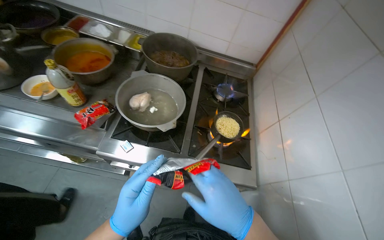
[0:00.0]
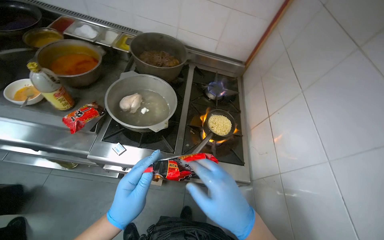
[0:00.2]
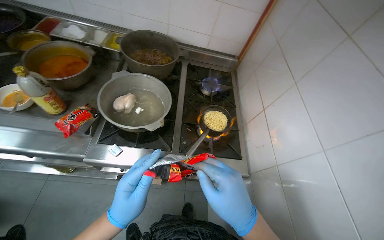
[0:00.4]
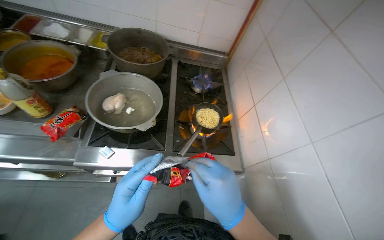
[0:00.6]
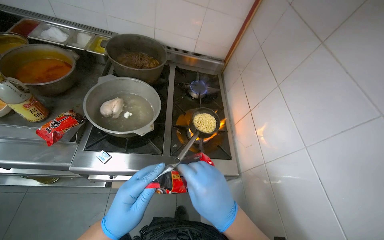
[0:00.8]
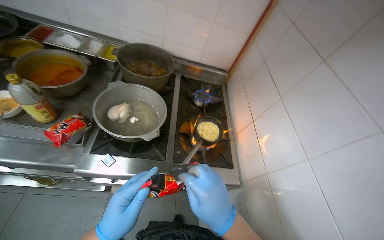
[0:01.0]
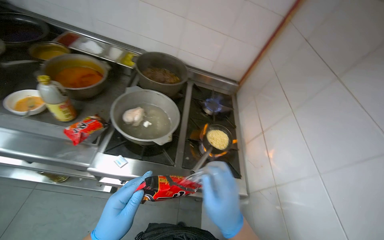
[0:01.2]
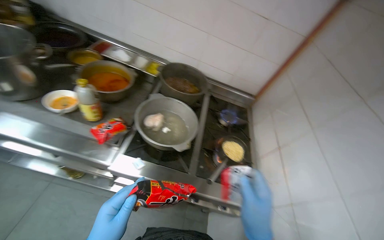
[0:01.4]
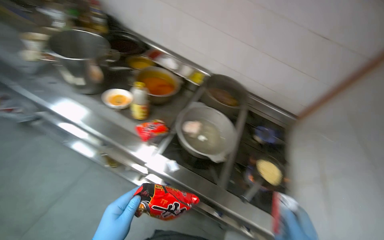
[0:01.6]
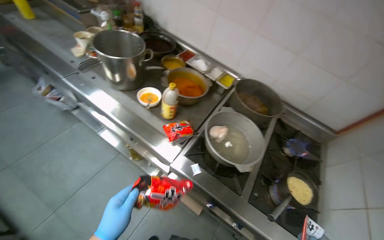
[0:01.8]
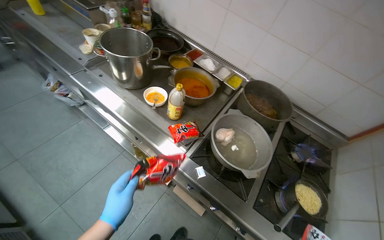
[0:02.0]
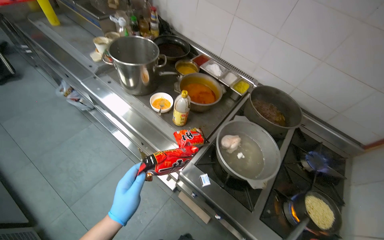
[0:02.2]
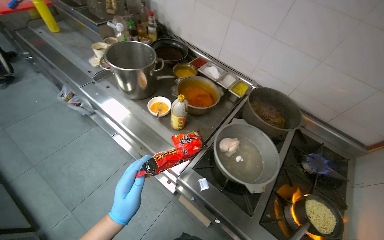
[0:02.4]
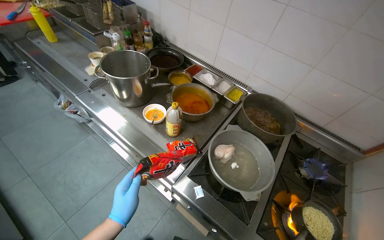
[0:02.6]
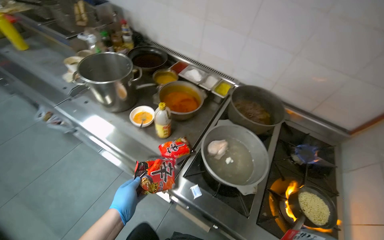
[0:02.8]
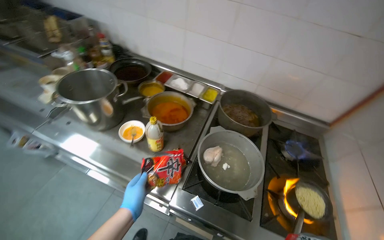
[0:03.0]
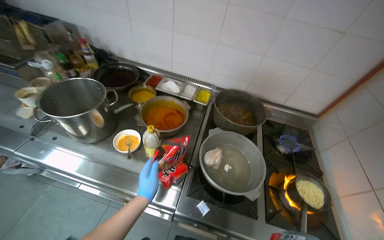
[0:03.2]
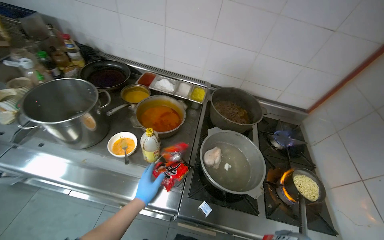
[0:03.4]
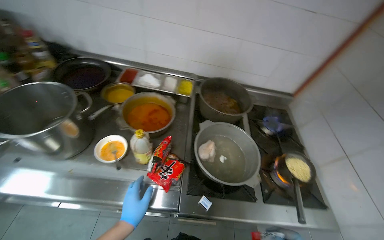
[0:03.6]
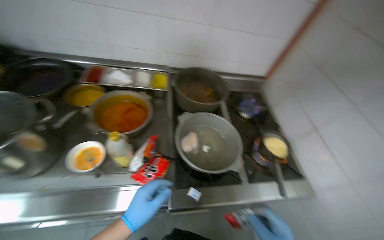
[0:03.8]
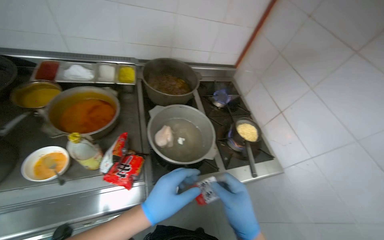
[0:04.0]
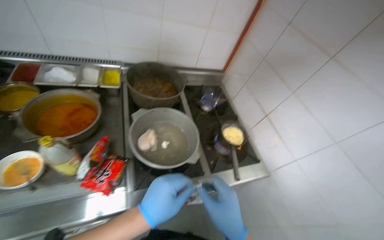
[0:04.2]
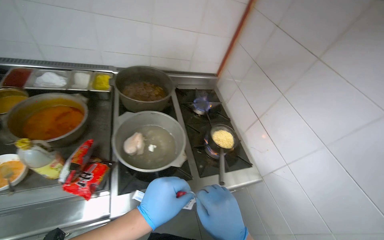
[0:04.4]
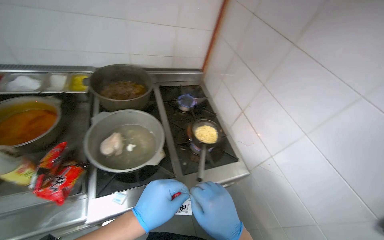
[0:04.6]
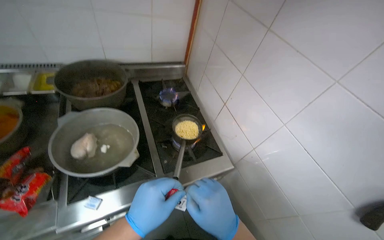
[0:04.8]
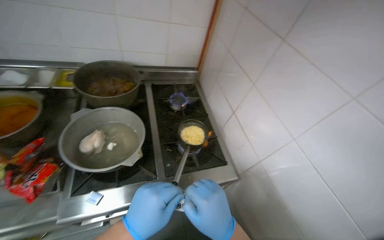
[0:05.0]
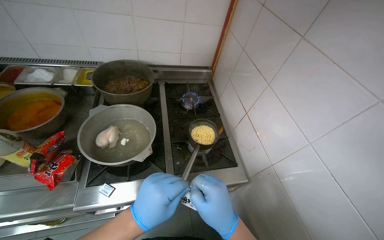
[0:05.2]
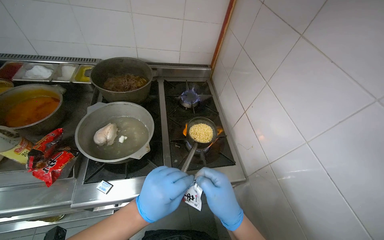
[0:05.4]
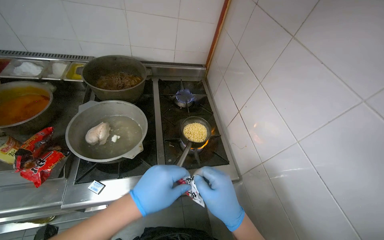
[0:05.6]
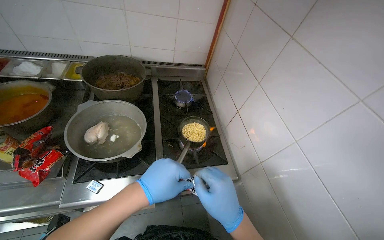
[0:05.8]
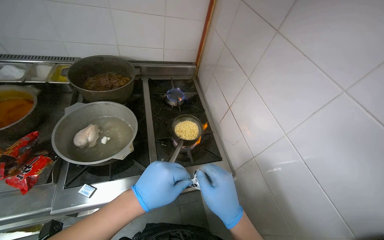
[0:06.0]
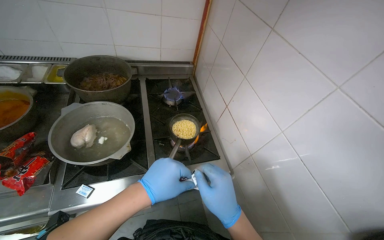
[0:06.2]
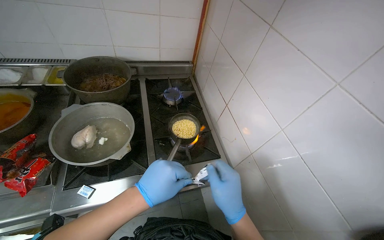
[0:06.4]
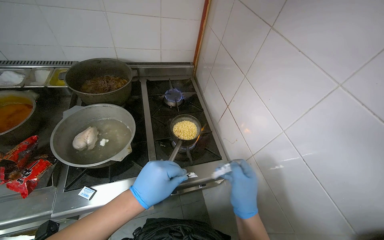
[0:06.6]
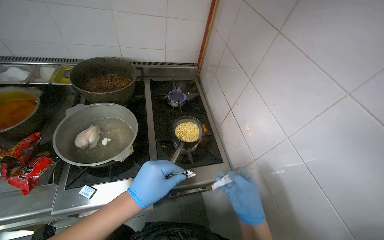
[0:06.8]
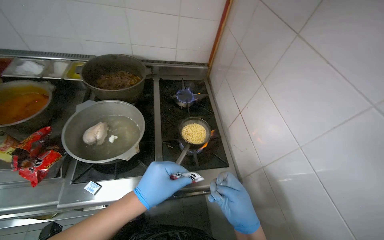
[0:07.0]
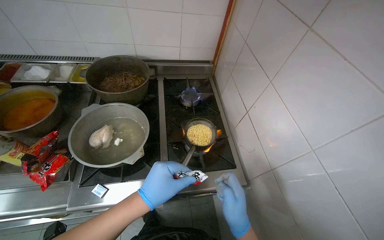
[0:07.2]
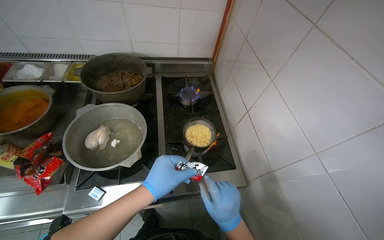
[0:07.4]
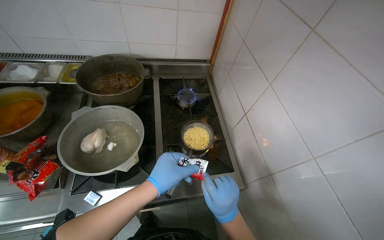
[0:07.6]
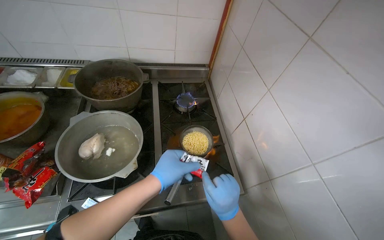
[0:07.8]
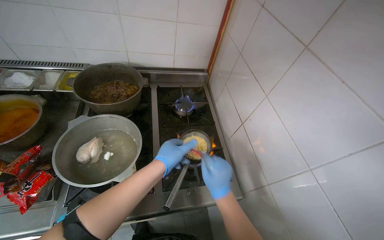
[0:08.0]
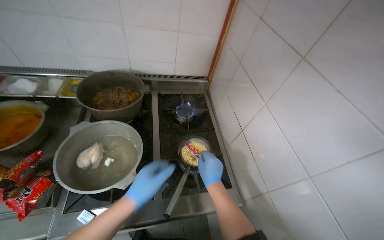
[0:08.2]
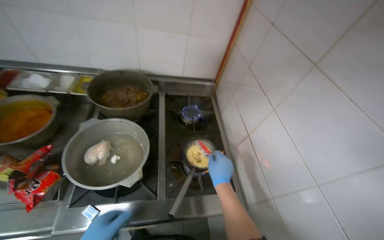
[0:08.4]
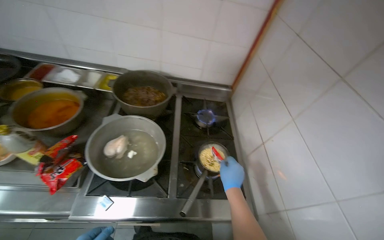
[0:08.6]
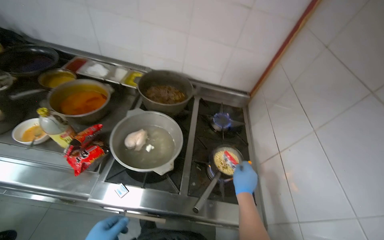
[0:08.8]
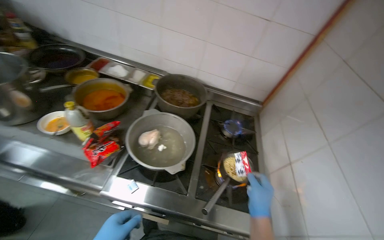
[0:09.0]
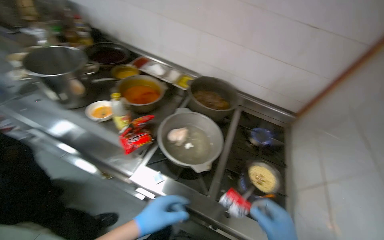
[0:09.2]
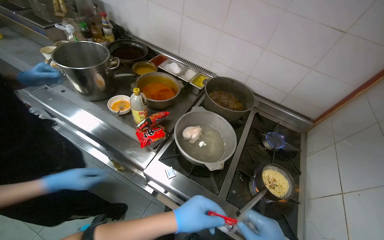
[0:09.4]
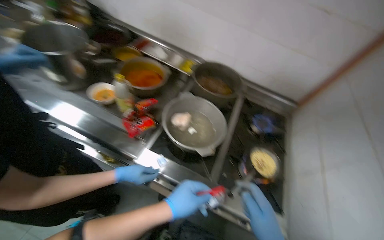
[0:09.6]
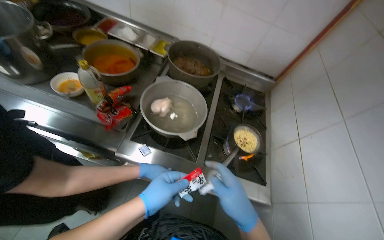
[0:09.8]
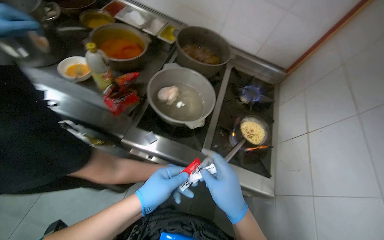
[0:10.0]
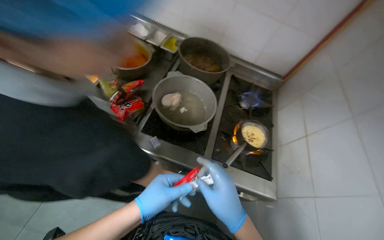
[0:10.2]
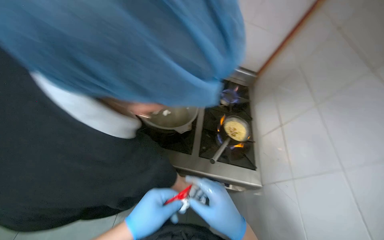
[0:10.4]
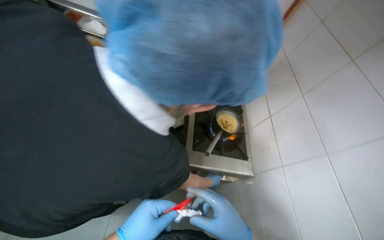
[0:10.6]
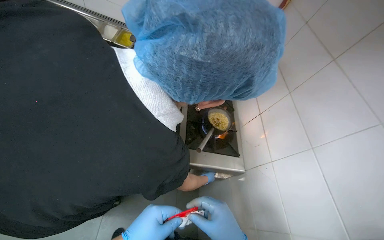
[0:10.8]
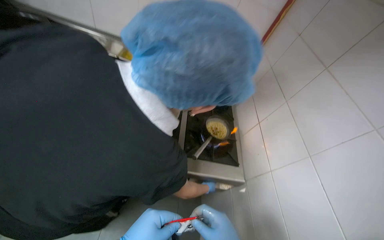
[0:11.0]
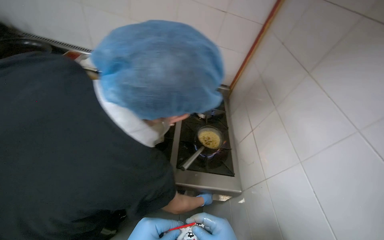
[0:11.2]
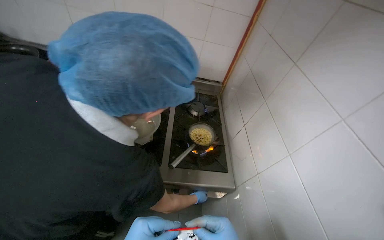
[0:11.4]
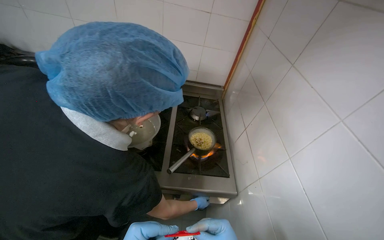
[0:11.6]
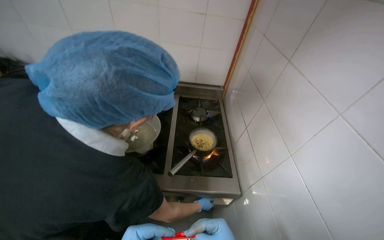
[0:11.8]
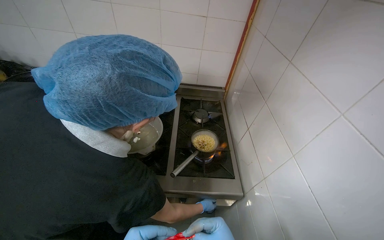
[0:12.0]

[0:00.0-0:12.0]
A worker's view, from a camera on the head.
Job: cooking food.
The whole recording: Cooking instant noodles. The worker opens instant noodle packages, places noodles in a pot on the stove, lights the burner, and adds seasoning.
0:03.0 to 0:04.4: The head rotates about 40 degrees to the right. The left hand travels to the right by roughly 20 cm.
0:06.0 to 0:07.6: The right hand moves farther from the camera, roughly 15 cm.

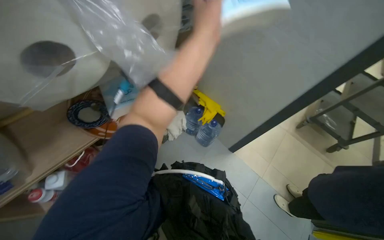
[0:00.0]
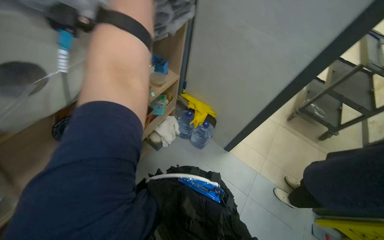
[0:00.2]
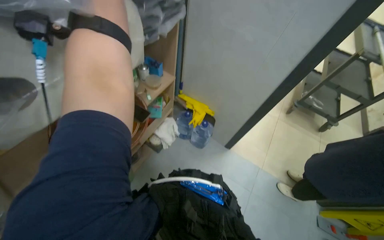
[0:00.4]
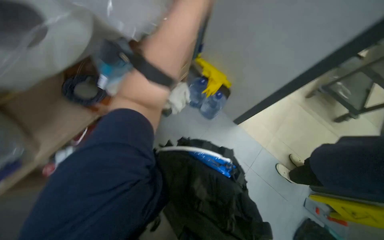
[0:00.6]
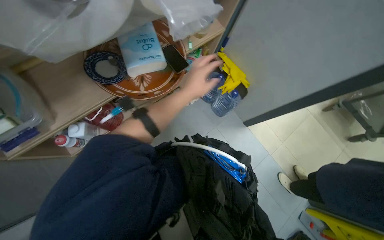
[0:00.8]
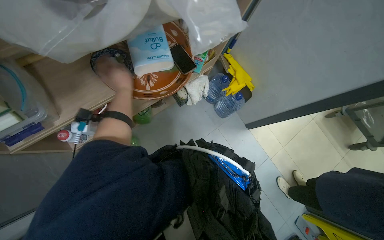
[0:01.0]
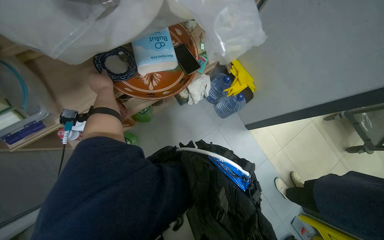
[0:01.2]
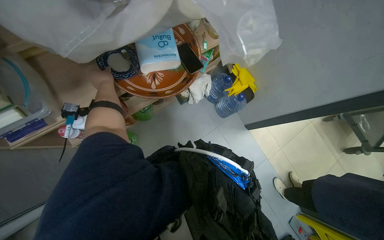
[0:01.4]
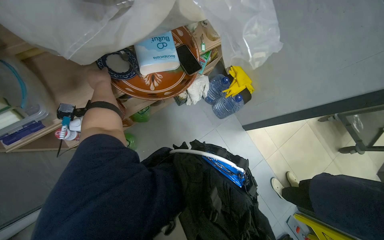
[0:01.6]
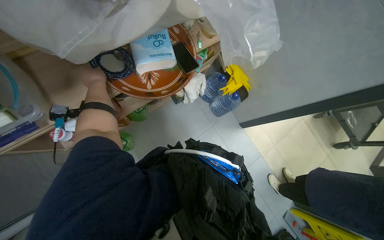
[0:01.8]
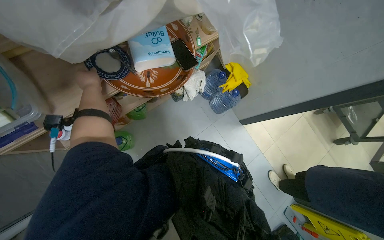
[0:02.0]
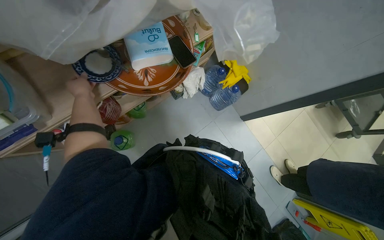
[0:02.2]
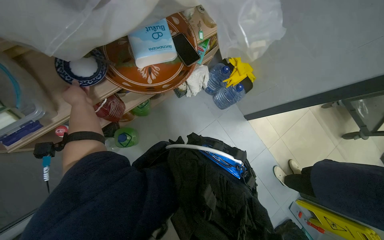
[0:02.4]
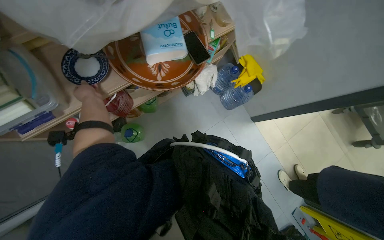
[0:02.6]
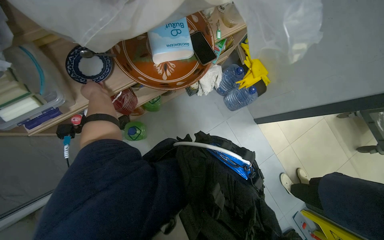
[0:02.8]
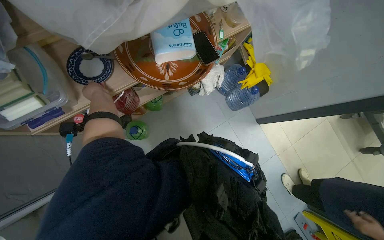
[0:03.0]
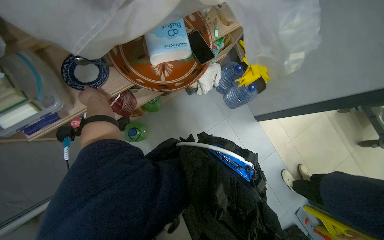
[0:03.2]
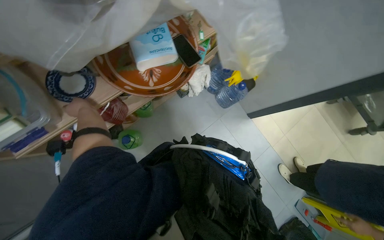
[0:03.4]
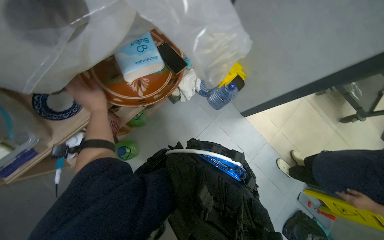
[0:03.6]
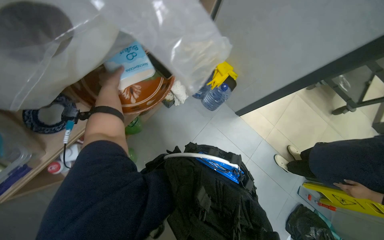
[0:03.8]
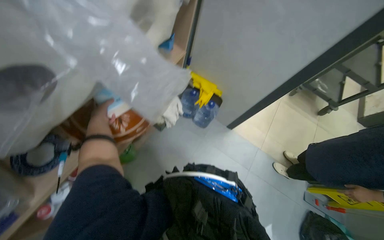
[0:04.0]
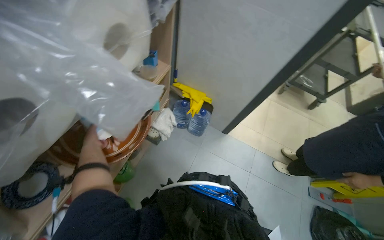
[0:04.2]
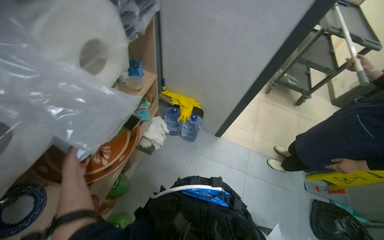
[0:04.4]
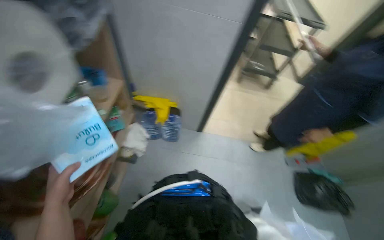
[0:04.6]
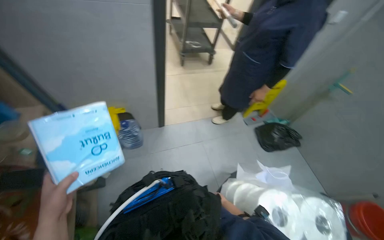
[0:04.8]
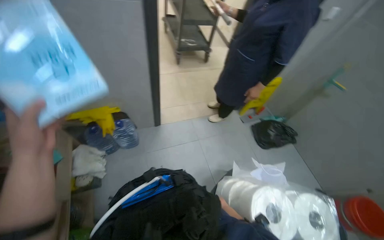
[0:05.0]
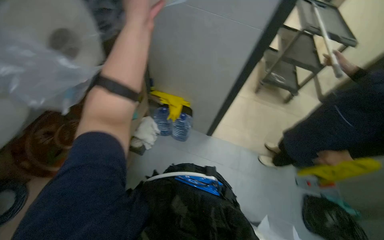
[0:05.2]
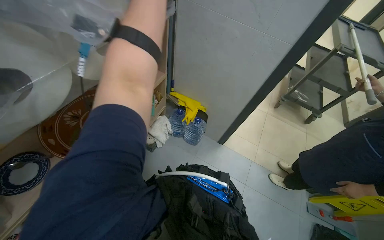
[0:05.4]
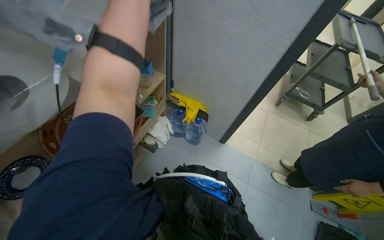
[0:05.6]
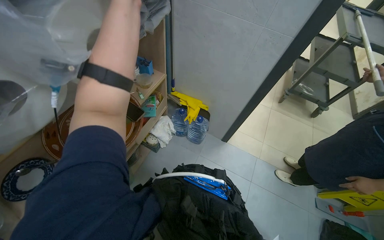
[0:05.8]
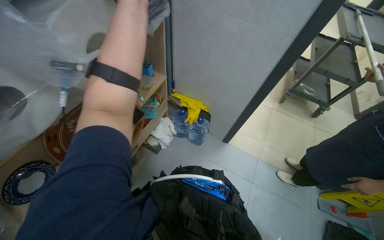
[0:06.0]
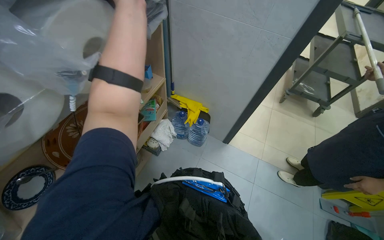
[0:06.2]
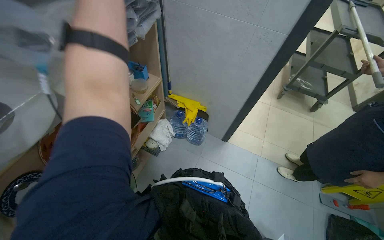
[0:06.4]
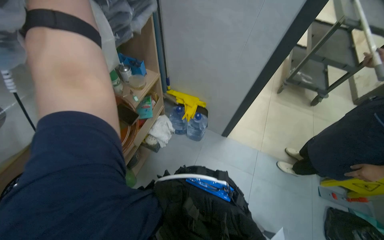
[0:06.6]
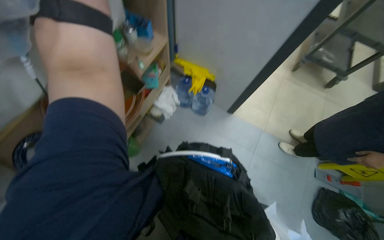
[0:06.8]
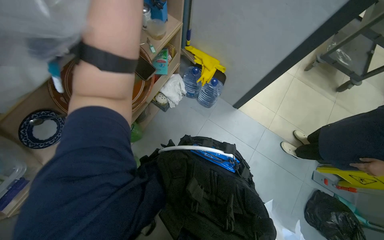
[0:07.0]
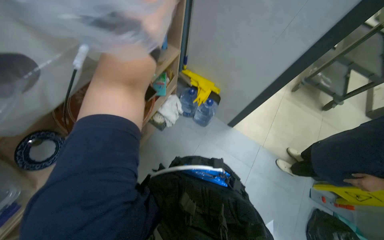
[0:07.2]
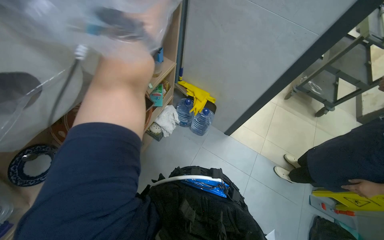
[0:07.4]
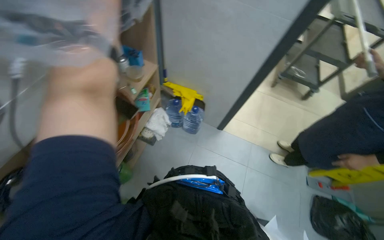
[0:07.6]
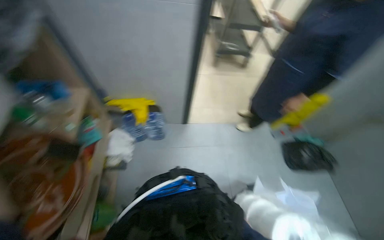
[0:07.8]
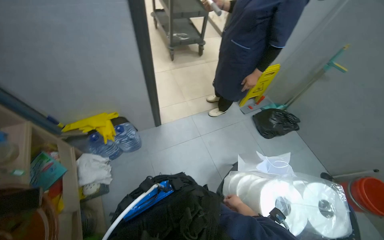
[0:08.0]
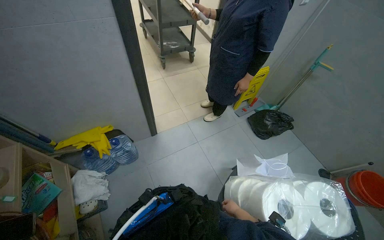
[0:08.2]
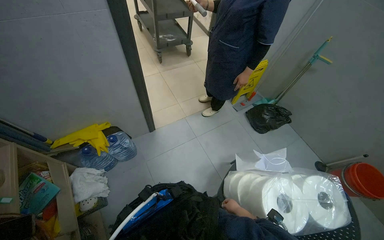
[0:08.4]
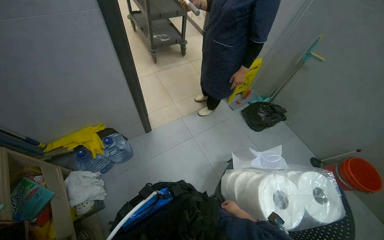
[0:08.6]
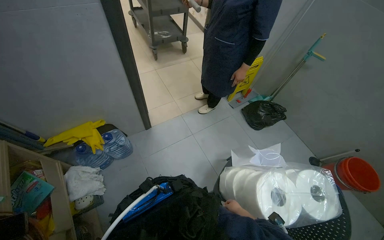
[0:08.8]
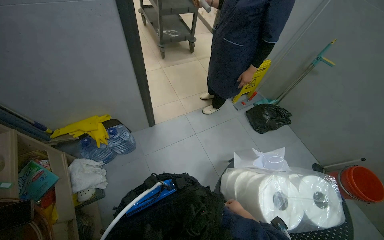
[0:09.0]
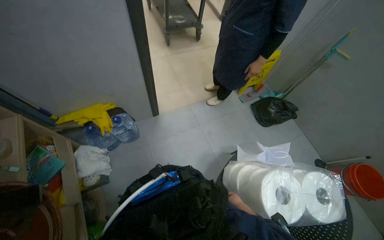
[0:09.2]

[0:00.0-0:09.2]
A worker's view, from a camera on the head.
Job: organizing items.
The whole recording: Organizing cleaning supplies and cloths. The worker removes and folds cleaning cloths, then organizes sponges and dish other supplies on shelves and a chair.
0:00.0 to 0:01.6: The camera pitches downward, by roughly 15 degrees.
0:03.0 to 0:04.6: The head turns to the right by about 50 degrees. The camera pitches upward, by about 15 degrees.
0:07.6 to 0:09.2: The wearer's head swings about 45 degrees to the right.
